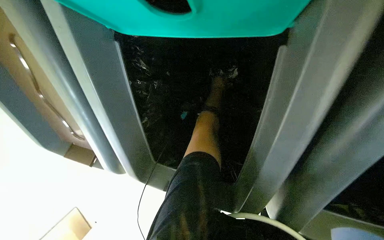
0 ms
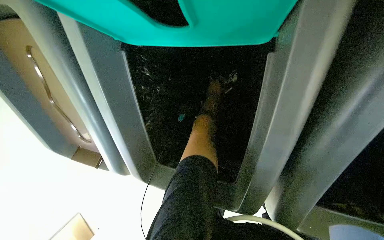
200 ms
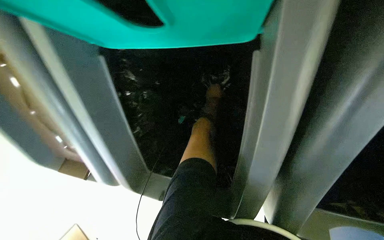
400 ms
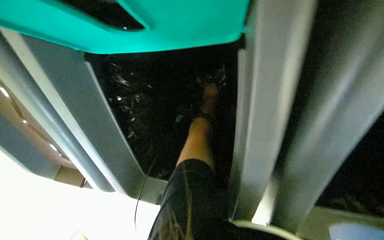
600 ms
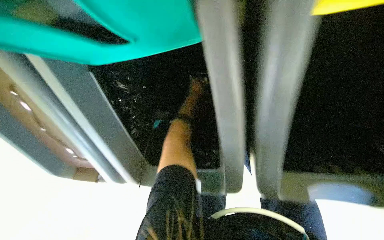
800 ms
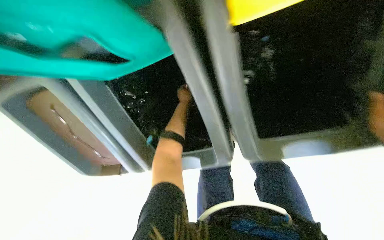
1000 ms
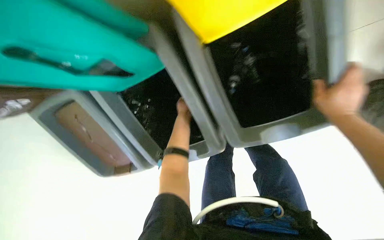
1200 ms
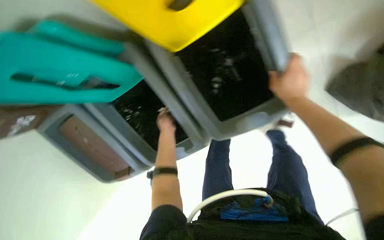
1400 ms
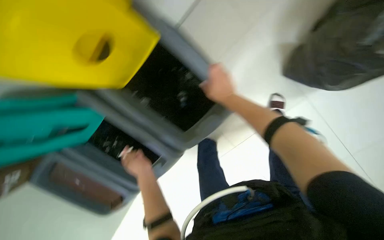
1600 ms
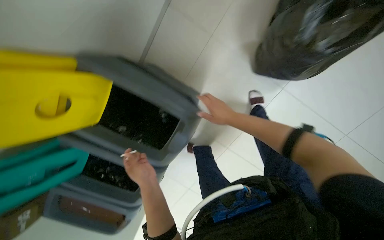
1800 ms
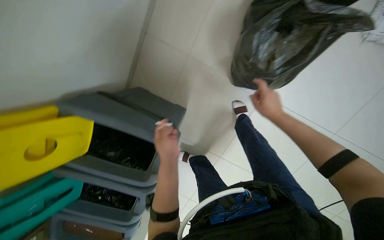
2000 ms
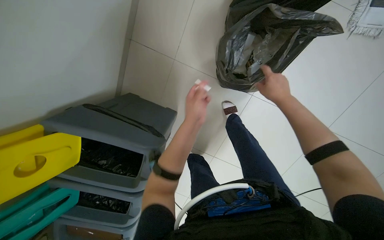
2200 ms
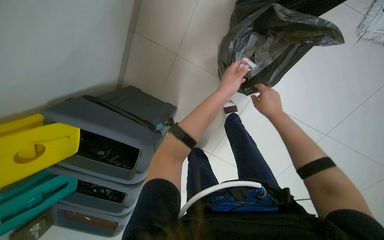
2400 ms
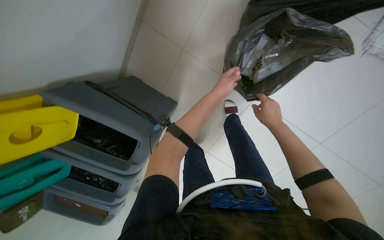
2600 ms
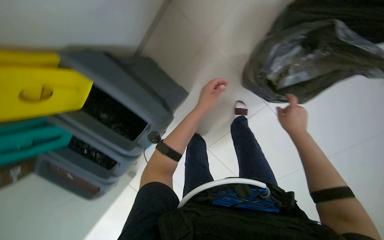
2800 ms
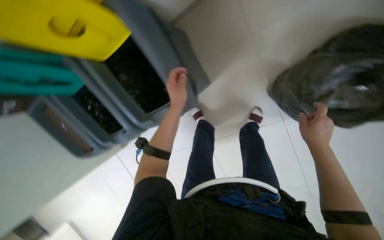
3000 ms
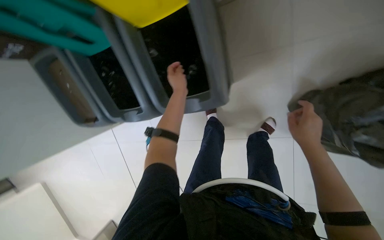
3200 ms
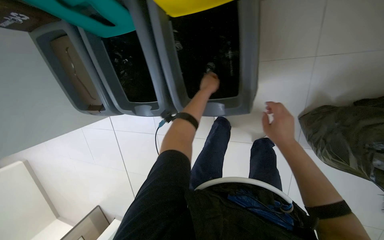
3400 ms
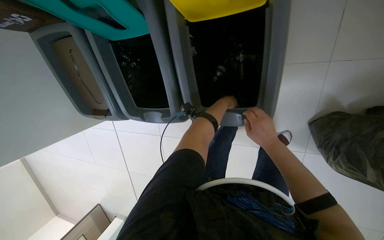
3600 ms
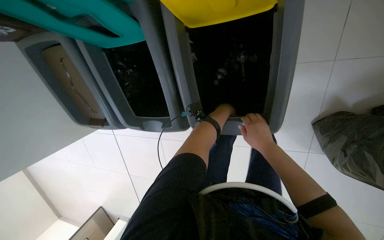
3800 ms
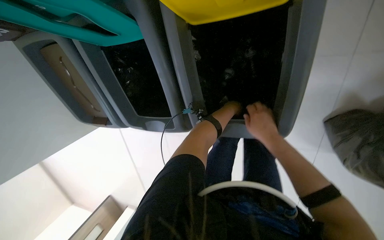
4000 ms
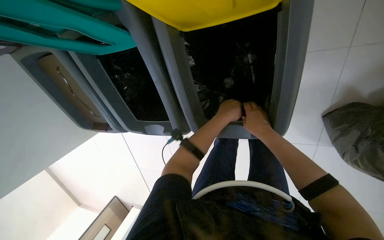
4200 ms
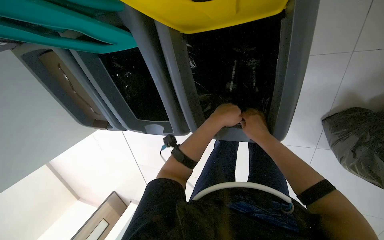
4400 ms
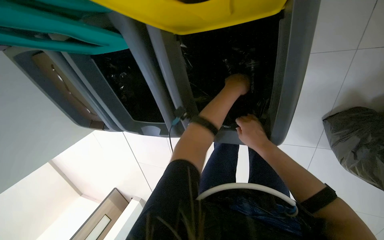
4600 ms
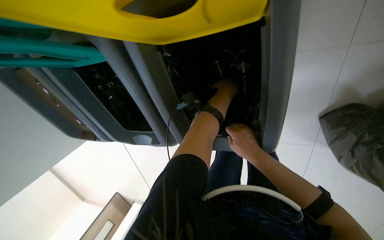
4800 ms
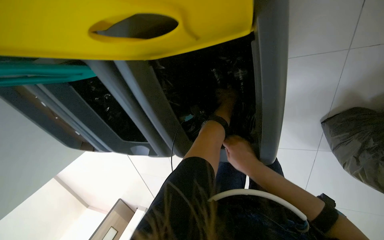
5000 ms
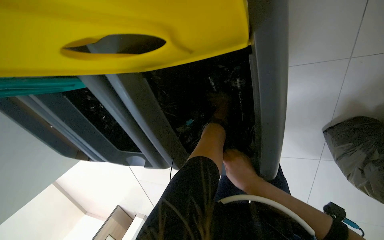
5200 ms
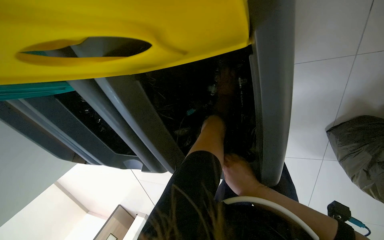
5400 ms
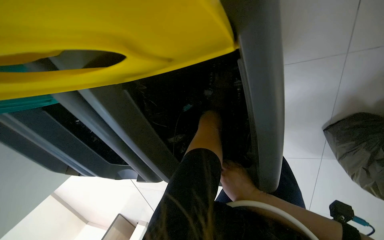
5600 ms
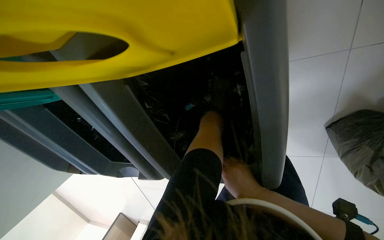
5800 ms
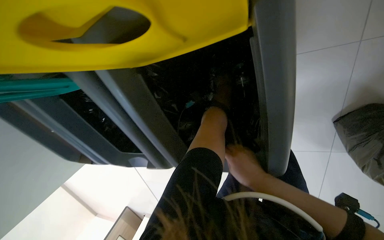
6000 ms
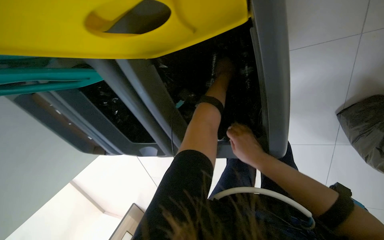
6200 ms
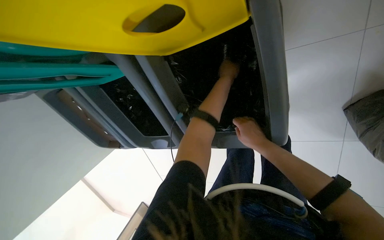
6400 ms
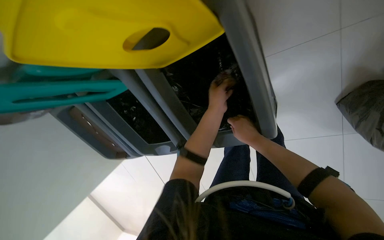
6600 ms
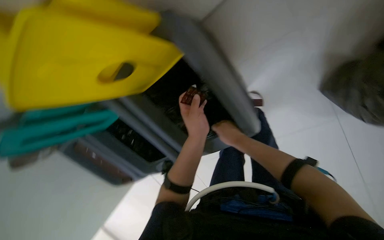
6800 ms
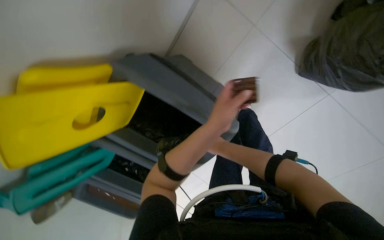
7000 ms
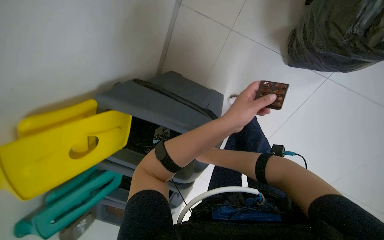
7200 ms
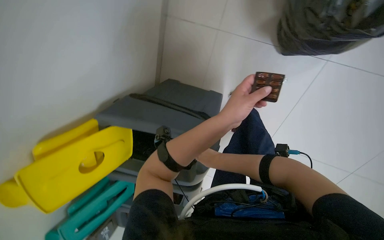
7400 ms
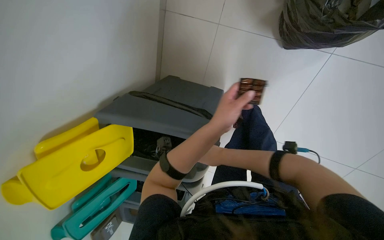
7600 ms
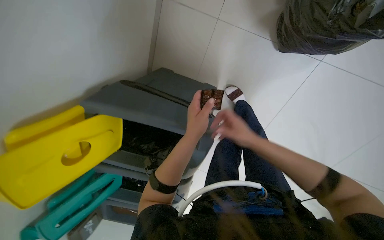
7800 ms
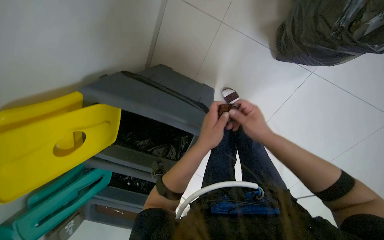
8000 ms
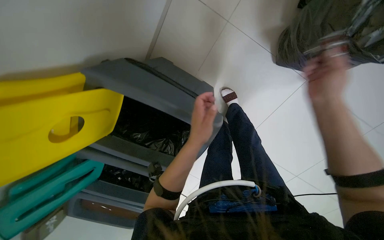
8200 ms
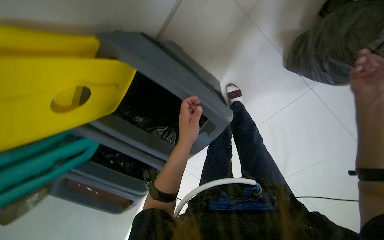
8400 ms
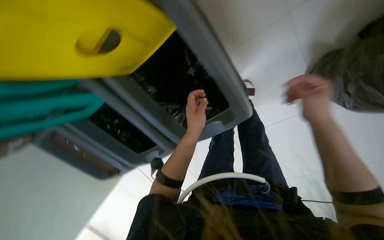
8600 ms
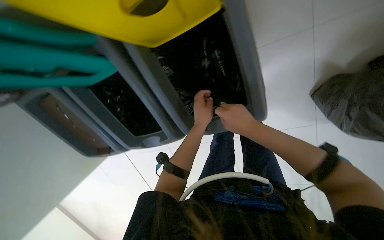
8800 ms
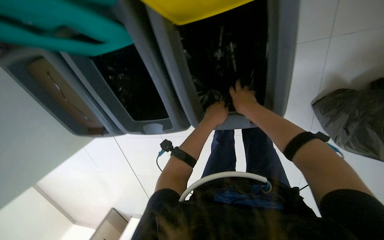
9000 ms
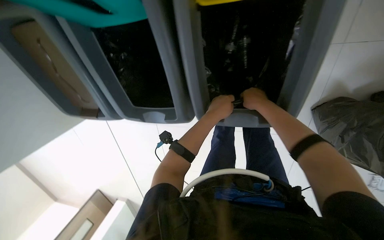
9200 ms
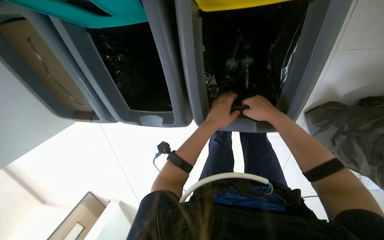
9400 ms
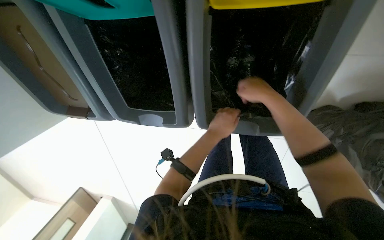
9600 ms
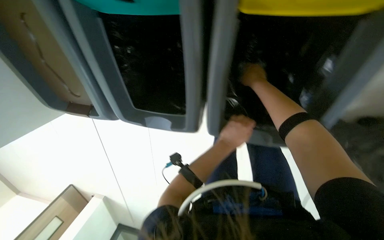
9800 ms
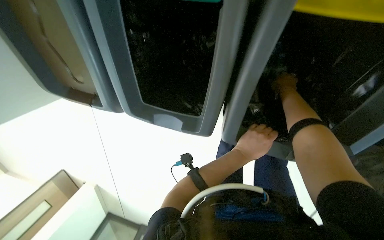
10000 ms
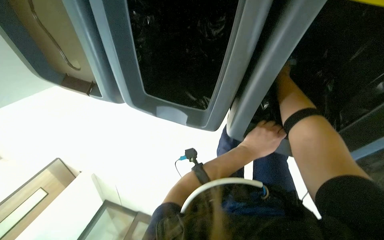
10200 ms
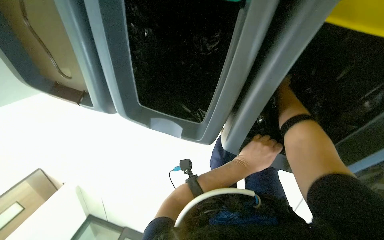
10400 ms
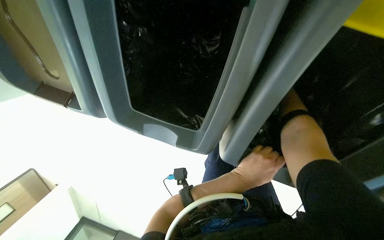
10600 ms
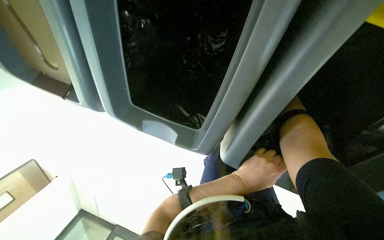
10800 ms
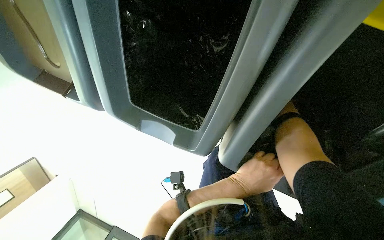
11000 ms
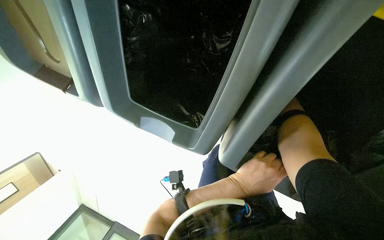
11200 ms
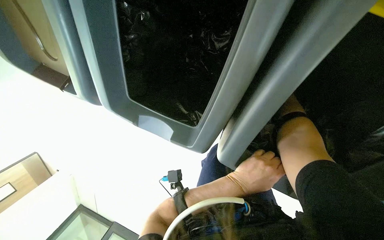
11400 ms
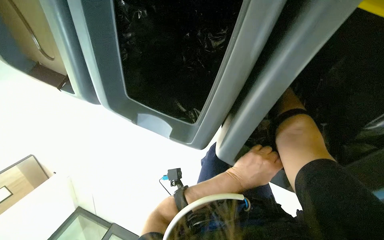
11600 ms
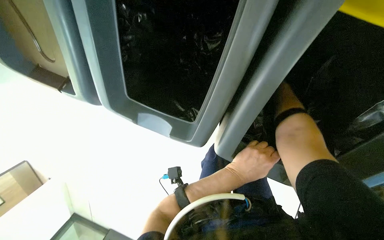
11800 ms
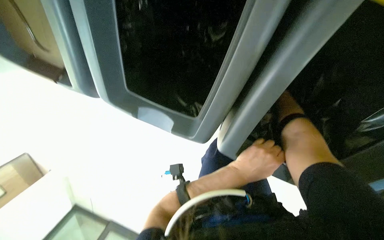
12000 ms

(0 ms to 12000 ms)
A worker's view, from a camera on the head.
Job: managing trash.
The whole recording: Sorting recyclables and collecting trash. The worker sorts recyclables into bins and collects trash into a large black bag.
0 ms - 1600 ms: The wearer moves about 50 cm. The view tilts roughly 15 degrees upward. The scene turns about 45 degrees counterclockwise in the picture.
3000 ms - 4400 ms: The head travels approximately 50 cm. The view tips downward by roughly 15 degrees.
4400 ms - 6000 ms: The left hand goes roughly 40 cm farther from the camera, up the picture and to the right.
6000 ms - 7600 ms: The camera sweeps to the left, by about 20 degrees. The camera pitches upward, by approximately 15 degrees. Everything in view rotates about 50 degrees counterclockwise.
7600 ms - 9000 ms: The camera travels about 50 cm. The camera is aimed approximately 35 degrees further to the right. The camera pitches downward, by approximately 15 degrees. The scene turns some 55 degrees clockwise in the picture.
9000 ms - 10400 ms: The camera sweeps to the right, by approximately 15 degrees. The right hand shifts some 35 cm up the picture, farther from the camera and to the right.

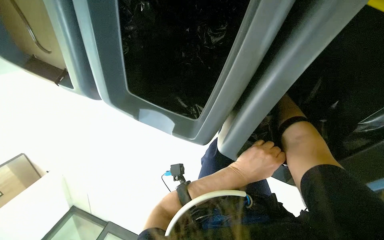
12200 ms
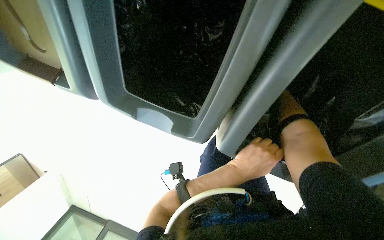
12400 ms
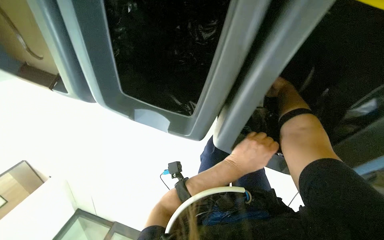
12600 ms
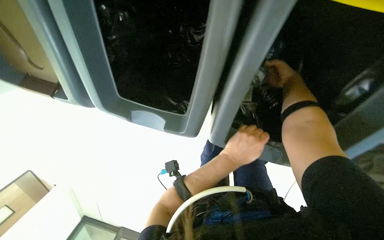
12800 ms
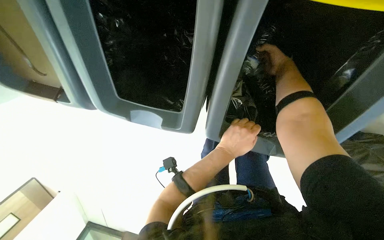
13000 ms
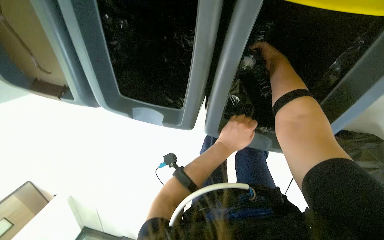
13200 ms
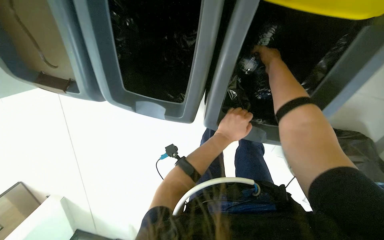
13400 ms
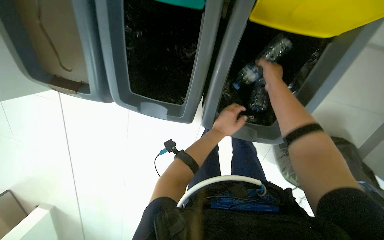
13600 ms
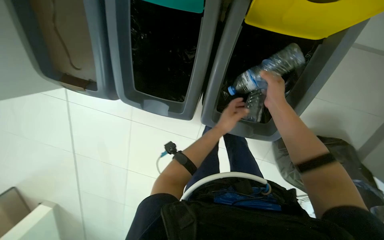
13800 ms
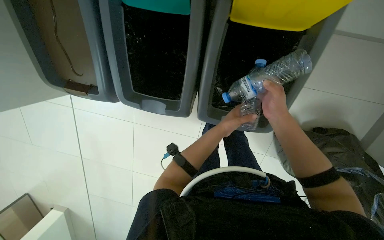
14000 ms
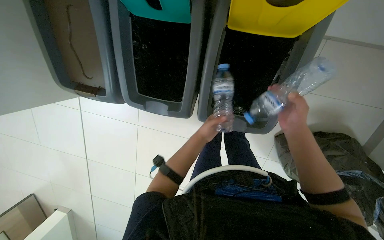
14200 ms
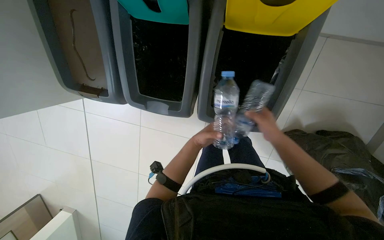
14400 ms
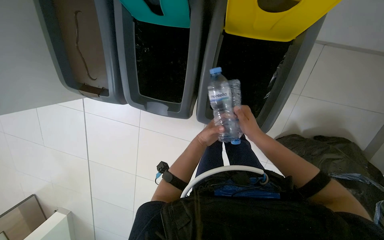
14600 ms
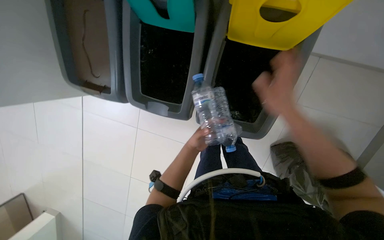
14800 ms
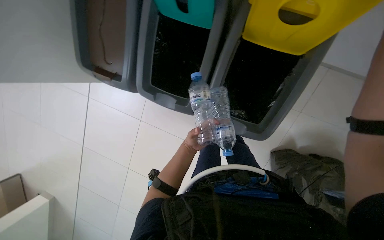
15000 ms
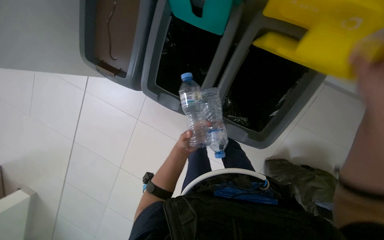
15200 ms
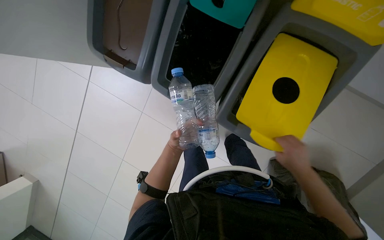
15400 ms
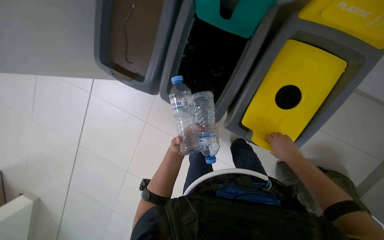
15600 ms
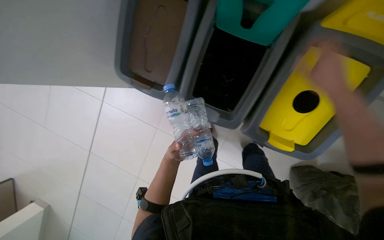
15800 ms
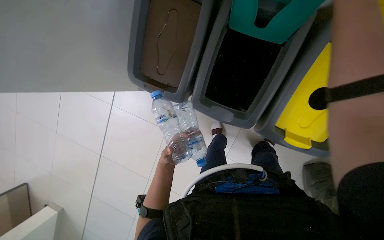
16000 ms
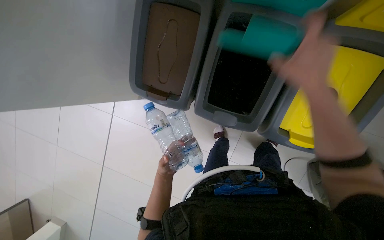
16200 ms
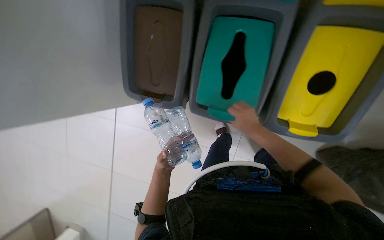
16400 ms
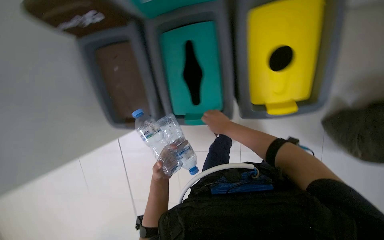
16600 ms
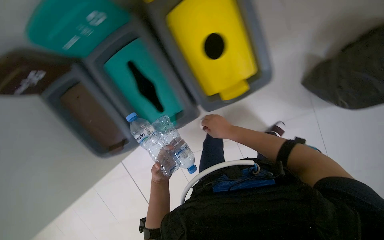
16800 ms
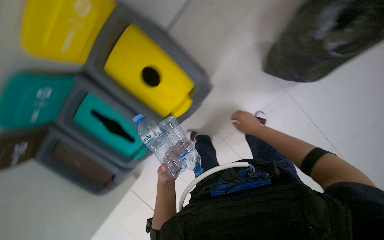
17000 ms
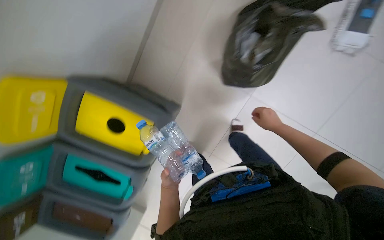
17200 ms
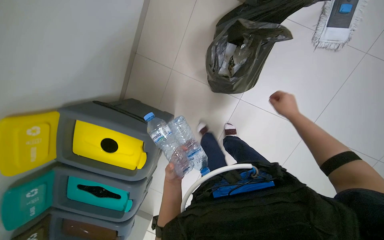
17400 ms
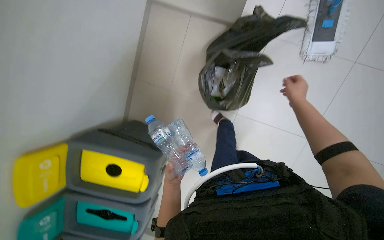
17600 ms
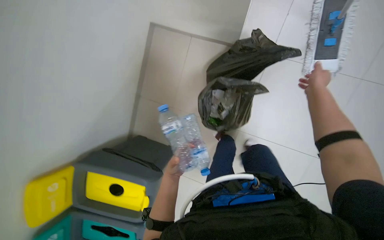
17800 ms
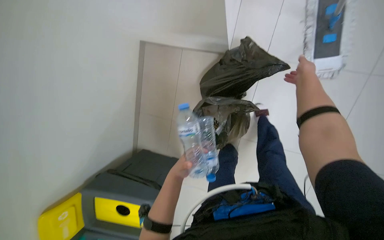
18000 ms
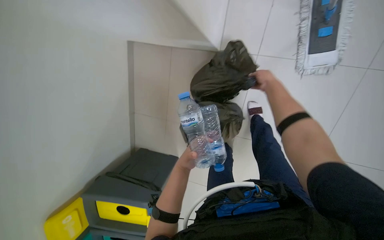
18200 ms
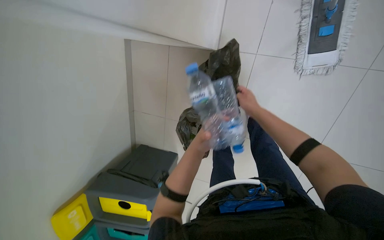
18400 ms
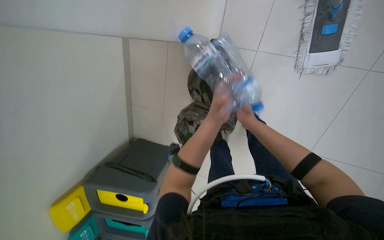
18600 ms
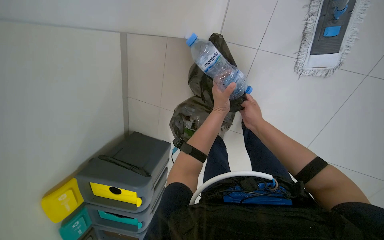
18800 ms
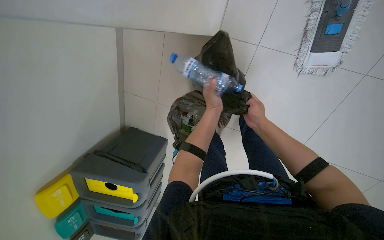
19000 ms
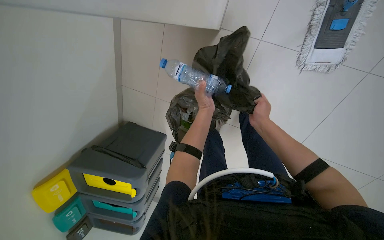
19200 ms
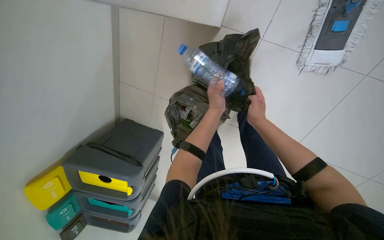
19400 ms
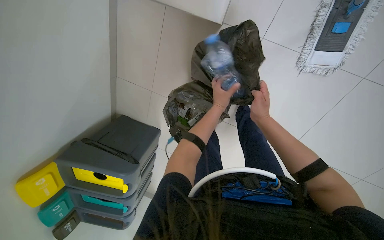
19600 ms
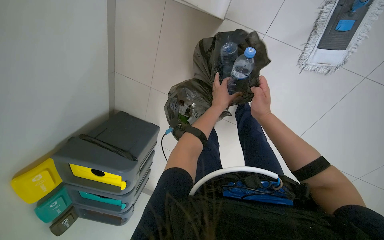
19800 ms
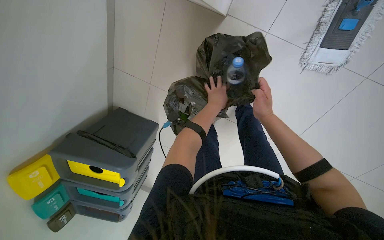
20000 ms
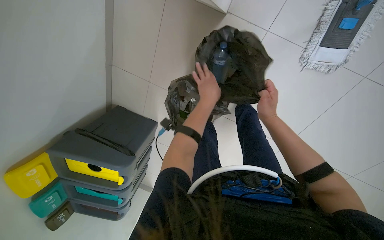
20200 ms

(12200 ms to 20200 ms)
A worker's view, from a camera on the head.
Job: managing trash.
The whole recording: Sorting recyclables and collecting trash. The worker sorts recyclables into bins and collects trash into a large black bag.
13800 ms - 15400 ms: The left hand moves to the left and down the picture, some 20 cm.
15400 ms - 17000 ms: The camera travels some 40 cm. The camera sweeps to the left, by approximately 20 degrees. The wearer looks approximately 15 degrees further upward. The scene turns about 50 degrees counterclockwise in the picture.
17000 ms - 18600 ms: The camera travels roughly 90 cm. The scene turns approximately 35 degrees counterclockwise in the picture.
18600 ms - 20200 ms: The left hand is displaced farther from the camera by approximately 15 cm.
